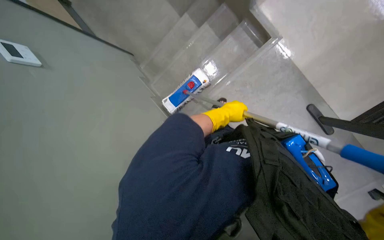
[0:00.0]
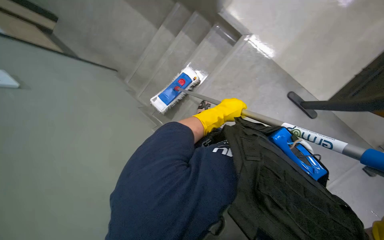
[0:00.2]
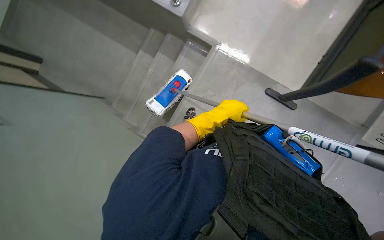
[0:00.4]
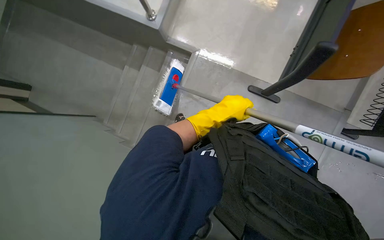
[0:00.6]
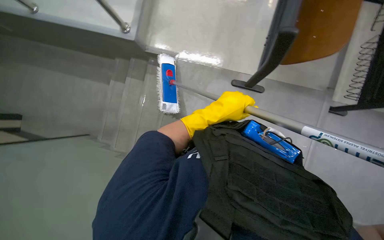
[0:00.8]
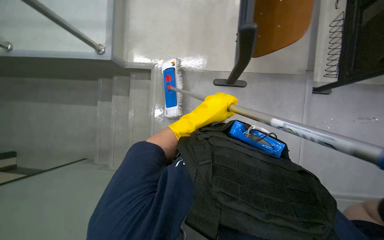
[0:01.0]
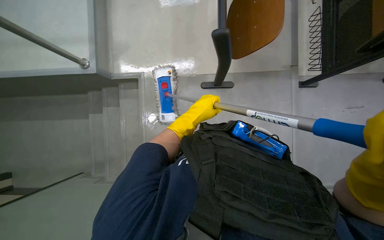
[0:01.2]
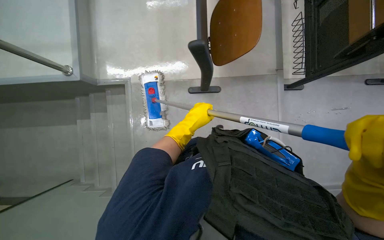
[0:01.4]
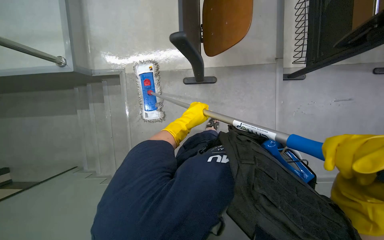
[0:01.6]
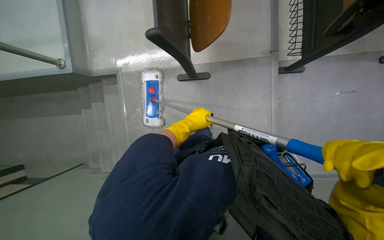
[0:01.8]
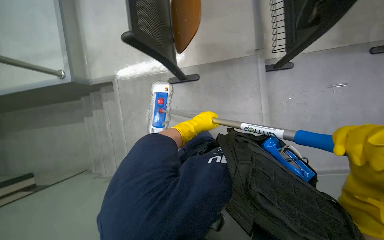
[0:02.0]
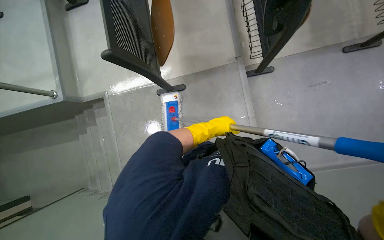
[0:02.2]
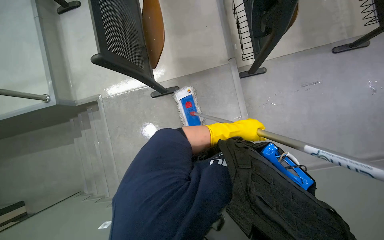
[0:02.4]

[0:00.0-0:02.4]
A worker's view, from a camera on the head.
Job: mopping floor.
The whole recording: Mopping lecture hall floor. The worker mops the floor in the lecture hall, moving chairs and other items as needed to clean the area.
0:00.0 to 0:01.2: The view tilts about 15 degrees upward. Everything in view rotates approximately 50 degrees counterclockwise.
0:01.2 to 0:02.4: The head travels to the right, approximately 50 cm.

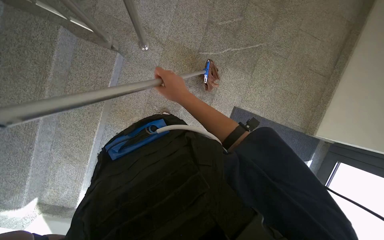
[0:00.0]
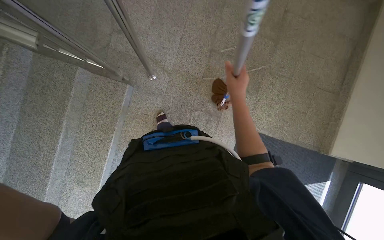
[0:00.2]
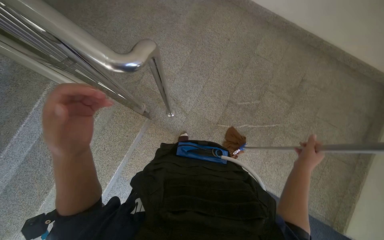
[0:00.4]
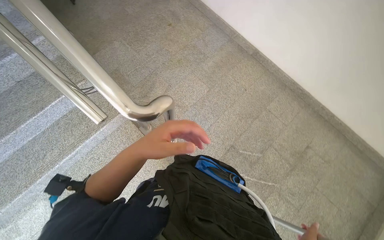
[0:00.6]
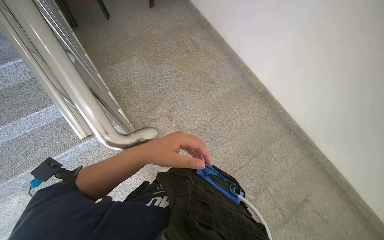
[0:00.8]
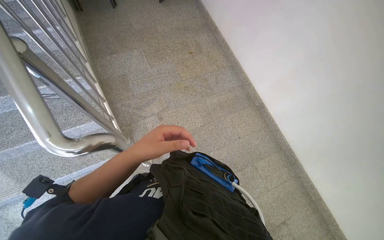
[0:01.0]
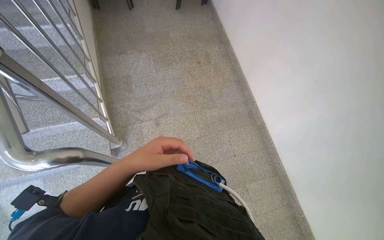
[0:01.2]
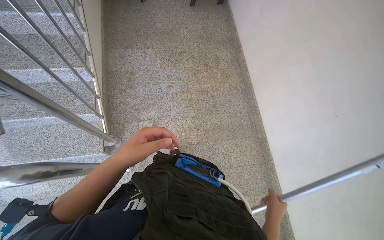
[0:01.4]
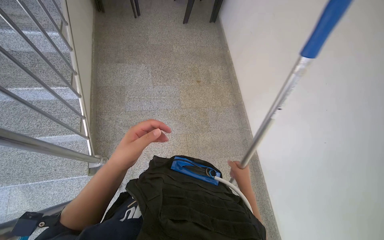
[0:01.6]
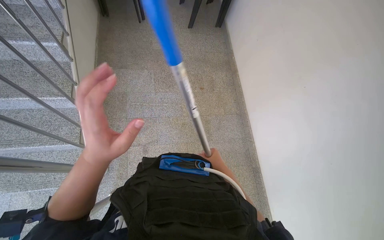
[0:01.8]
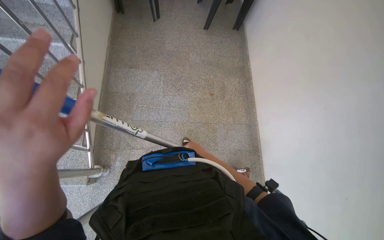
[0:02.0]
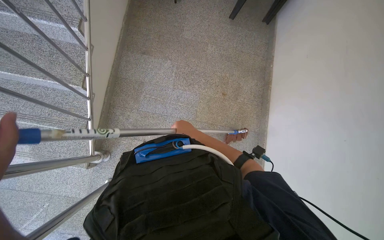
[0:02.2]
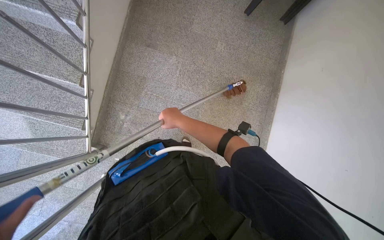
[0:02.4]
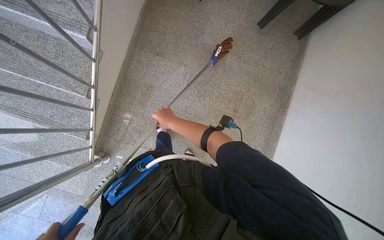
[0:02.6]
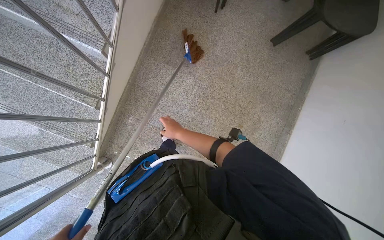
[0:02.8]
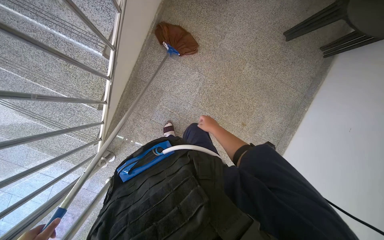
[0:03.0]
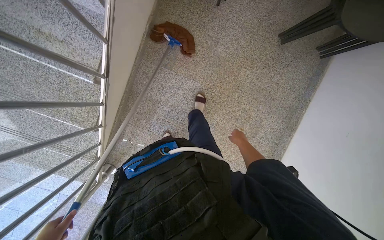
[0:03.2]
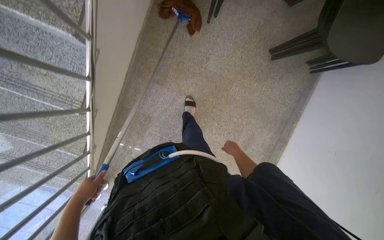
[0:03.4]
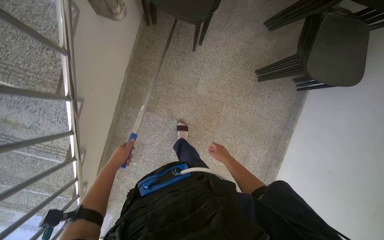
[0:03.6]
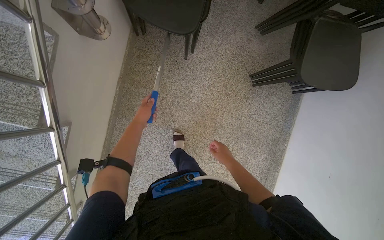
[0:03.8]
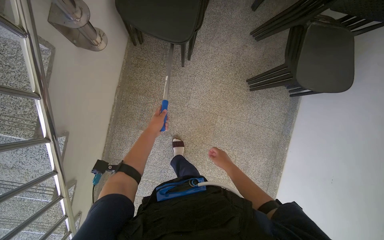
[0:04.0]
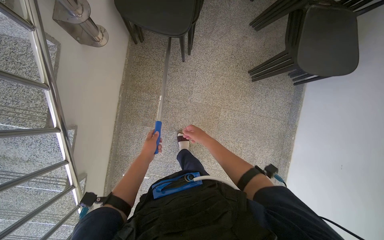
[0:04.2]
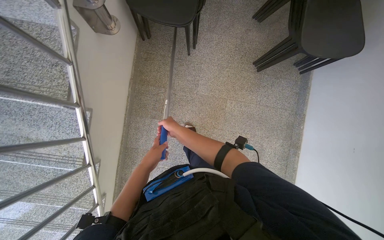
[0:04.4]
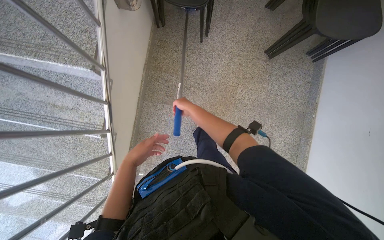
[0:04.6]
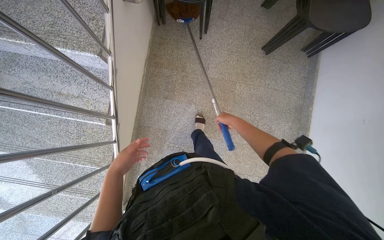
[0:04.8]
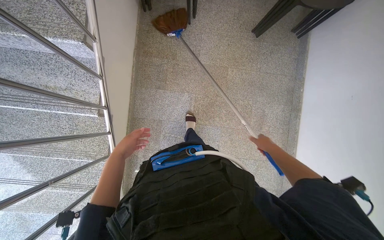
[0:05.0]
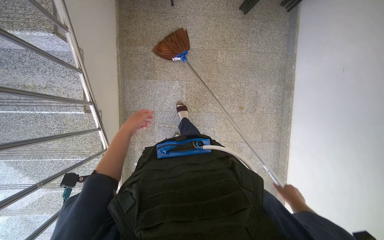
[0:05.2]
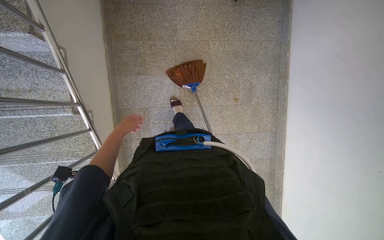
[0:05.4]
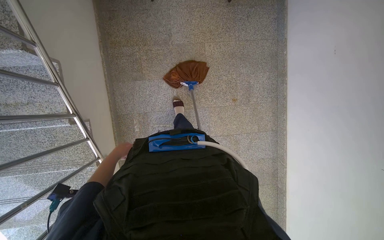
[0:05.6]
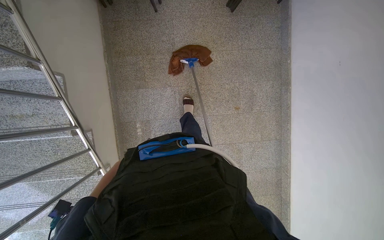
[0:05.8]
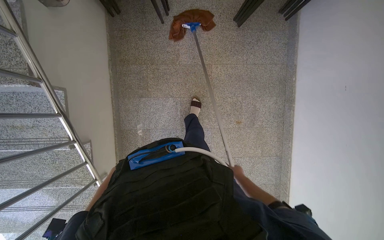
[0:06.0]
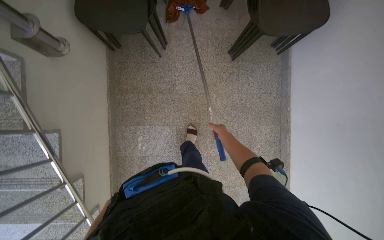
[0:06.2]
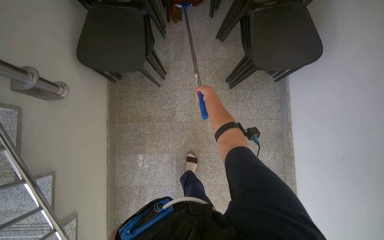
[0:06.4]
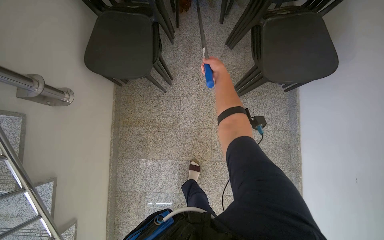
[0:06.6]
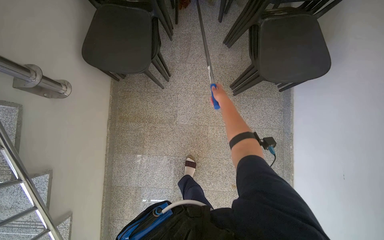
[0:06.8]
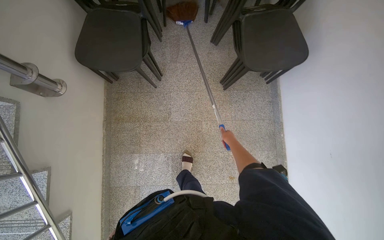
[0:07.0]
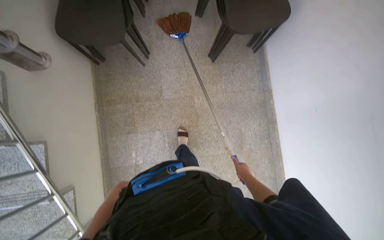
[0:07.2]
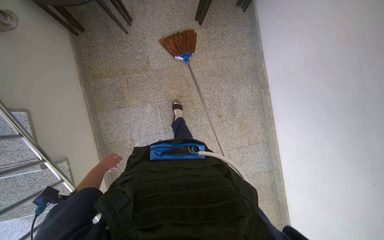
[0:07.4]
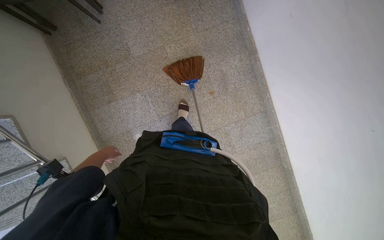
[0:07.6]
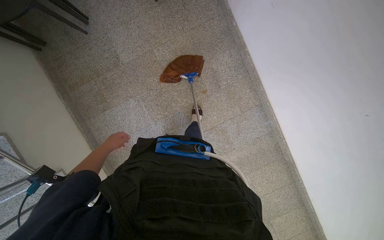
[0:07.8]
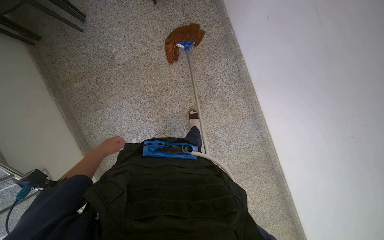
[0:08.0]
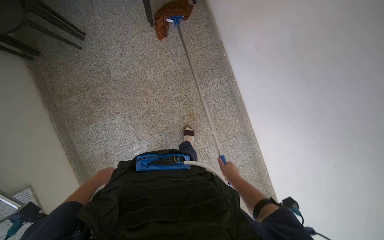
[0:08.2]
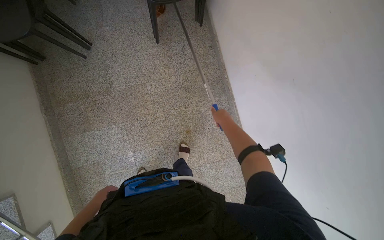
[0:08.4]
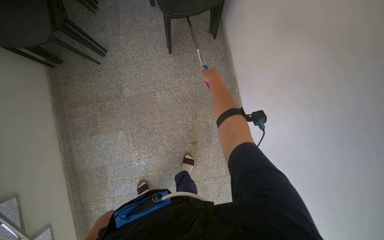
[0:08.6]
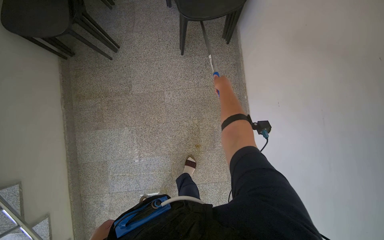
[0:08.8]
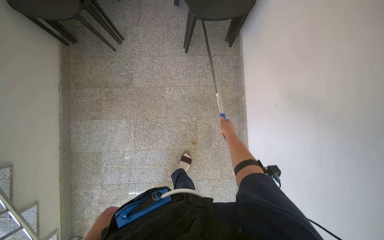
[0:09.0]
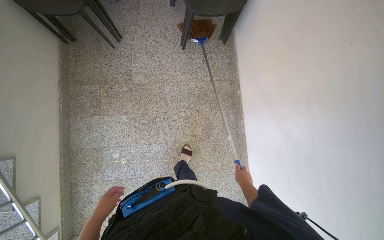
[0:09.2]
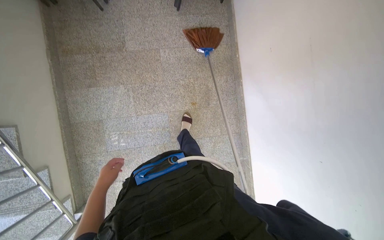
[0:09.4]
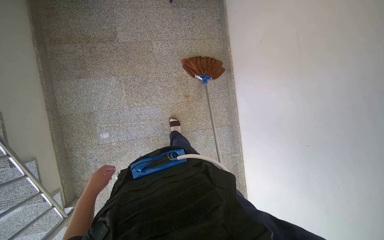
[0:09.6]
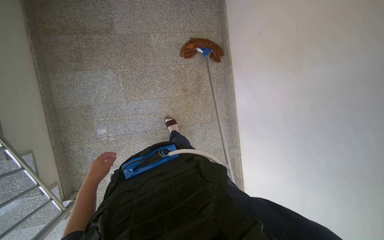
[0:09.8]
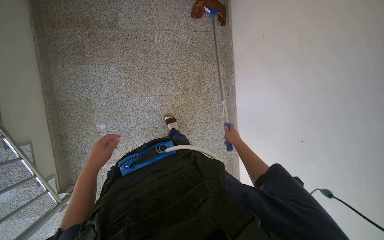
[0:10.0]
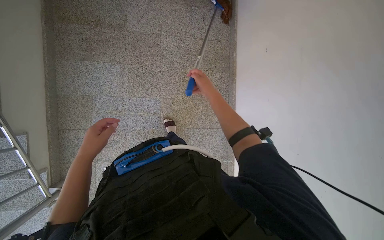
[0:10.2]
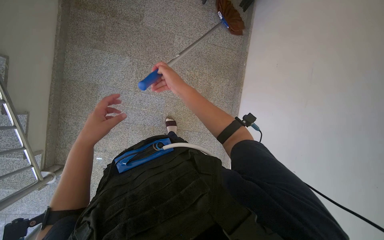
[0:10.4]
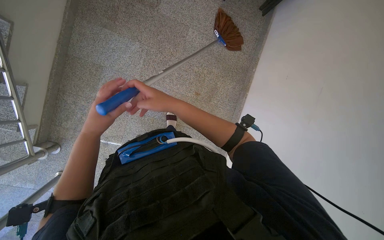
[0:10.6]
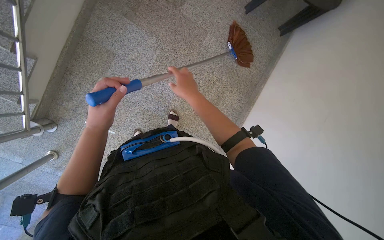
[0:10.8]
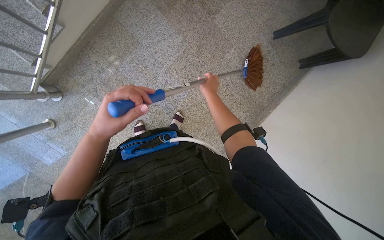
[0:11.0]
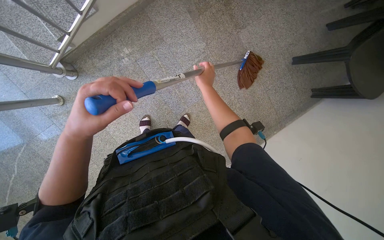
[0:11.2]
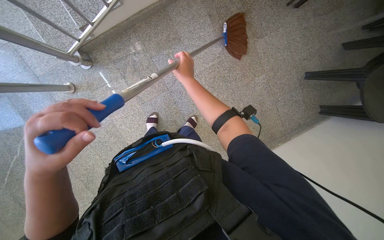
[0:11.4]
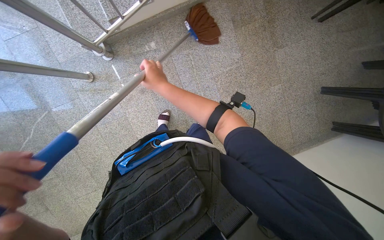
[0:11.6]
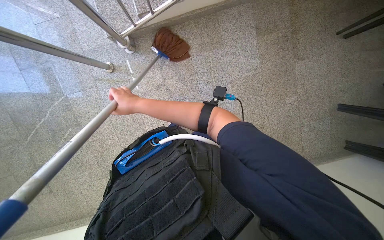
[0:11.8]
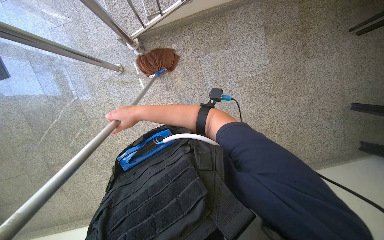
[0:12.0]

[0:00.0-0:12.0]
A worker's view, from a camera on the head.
Job: sweeping floor.
The whole recording: Sweeping floor on landing. The worker sweeps the floor on the landing with a broom.
0:00.0 to 0:01.6: The camera is carried some 60 cm. The camera pitches upward, by about 40 degrees. The scene rotates clockwise by approximately 60 degrees.
0:01.6 to 0:03.0: The head travels approximately 50 cm. The head rotates about 25 degrees to the left.
0:09.0 to 0:10.4: The head travels approximately 40 cm.
0:10.4 to 0:12.0: The camera is carried approximately 40 cm. The scene turns approximately 65 degrees clockwise in the picture.

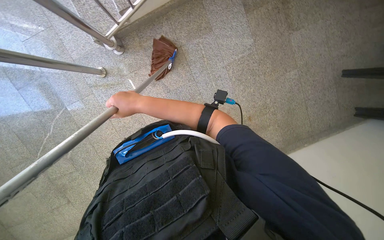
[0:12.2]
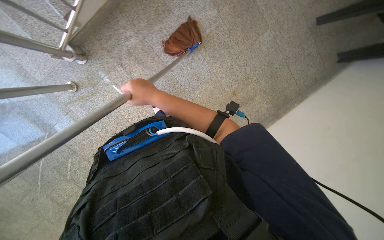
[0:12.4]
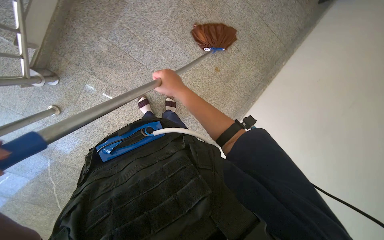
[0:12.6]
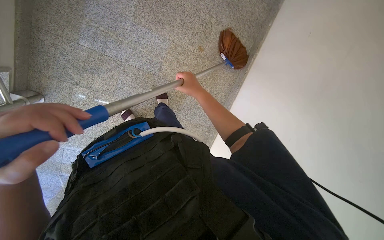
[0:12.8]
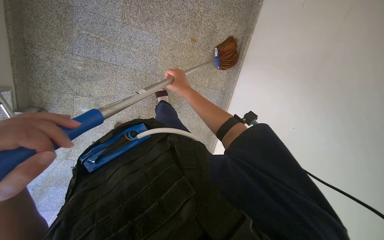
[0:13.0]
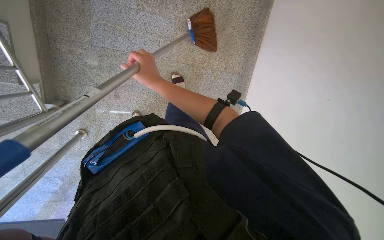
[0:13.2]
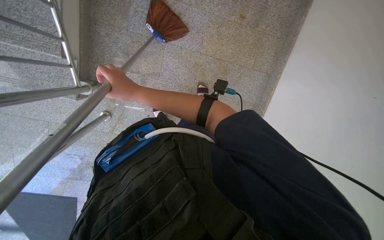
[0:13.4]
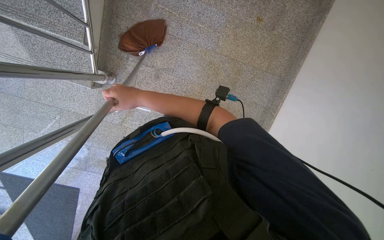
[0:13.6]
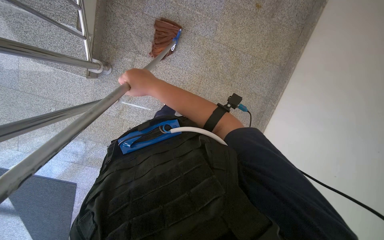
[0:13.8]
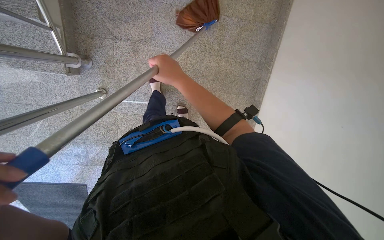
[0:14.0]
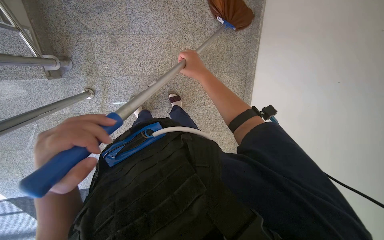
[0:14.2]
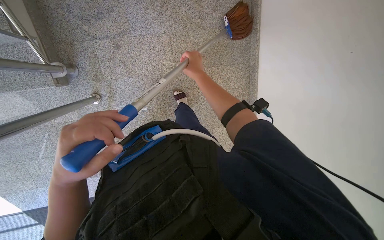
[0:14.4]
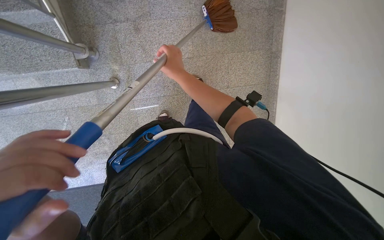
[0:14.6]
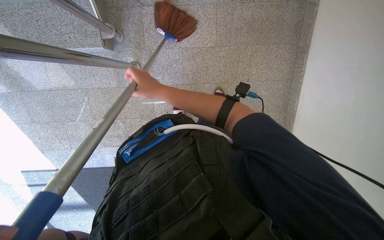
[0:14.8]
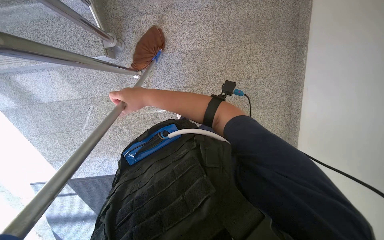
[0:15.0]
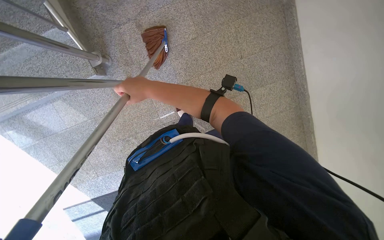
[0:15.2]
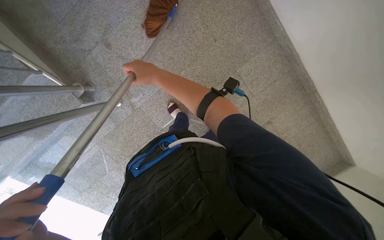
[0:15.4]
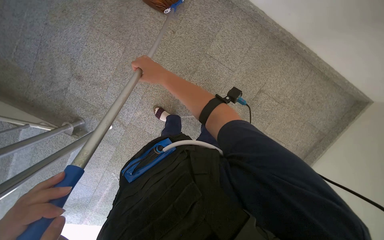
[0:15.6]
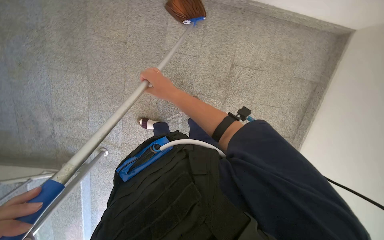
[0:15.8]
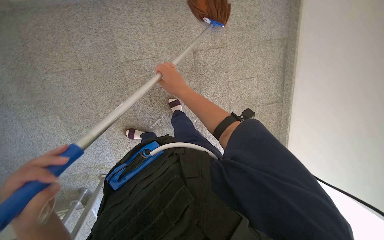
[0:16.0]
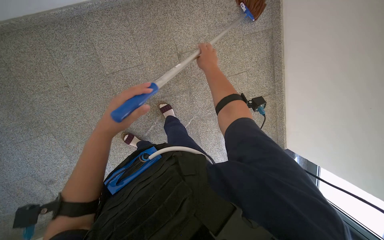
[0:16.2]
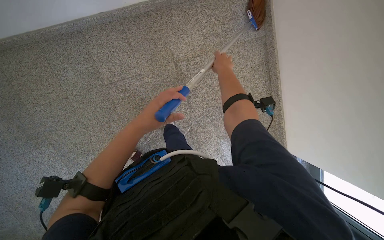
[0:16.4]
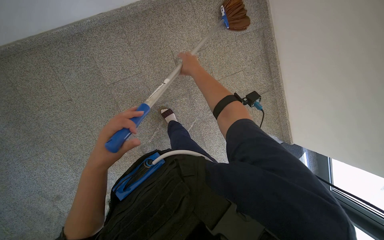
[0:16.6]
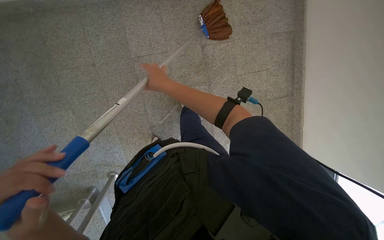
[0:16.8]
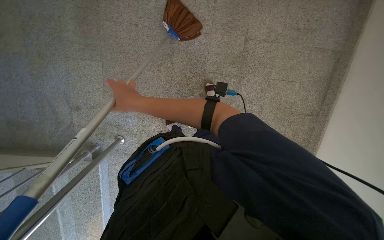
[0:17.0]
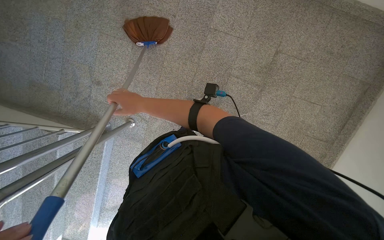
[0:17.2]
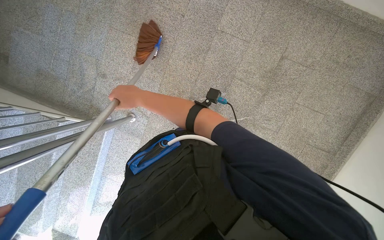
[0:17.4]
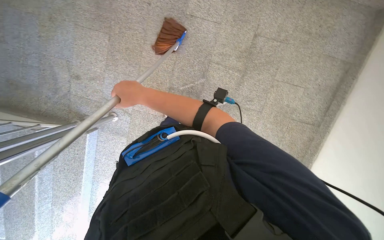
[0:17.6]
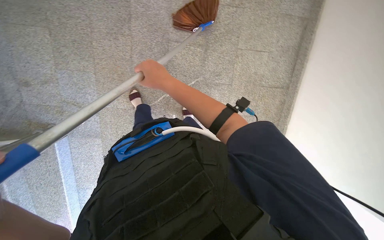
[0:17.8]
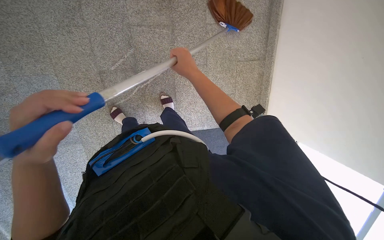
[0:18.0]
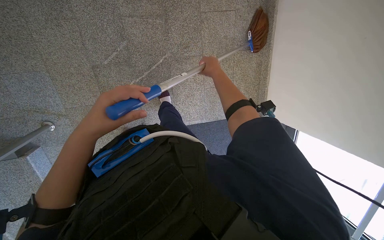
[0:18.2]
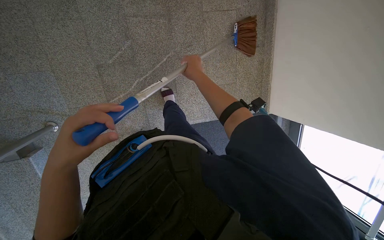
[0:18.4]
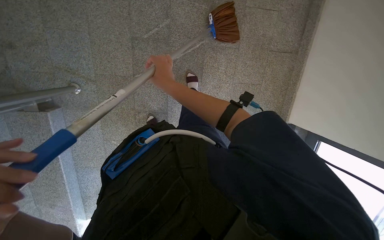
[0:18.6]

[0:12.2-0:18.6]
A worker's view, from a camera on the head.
Job: sweeping floor.
The whole recording: Sweeping floor on landing. The worker sweeps the floor on the landing with a broom.
0:12.2 to 0:13.8: The scene rotates counterclockwise by approximately 45 degrees.
0:17.0 to 0:18.6: The head travels to the right, roughly 40 cm. The wearer looks about 15 degrees further downward.
